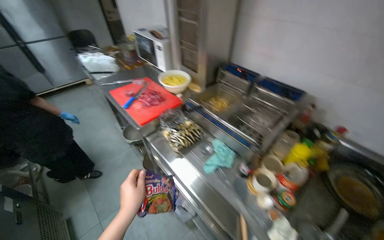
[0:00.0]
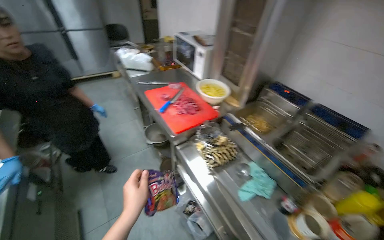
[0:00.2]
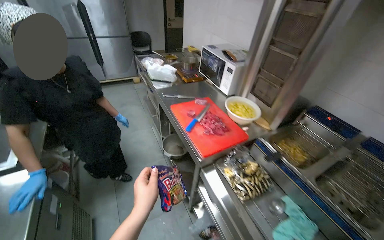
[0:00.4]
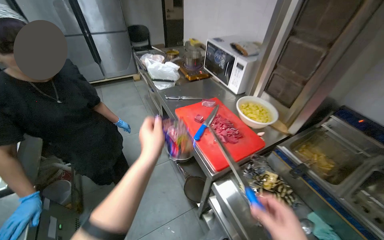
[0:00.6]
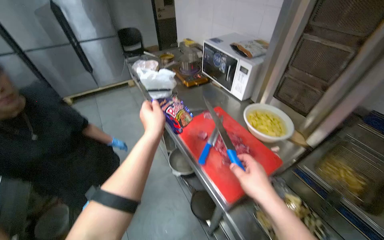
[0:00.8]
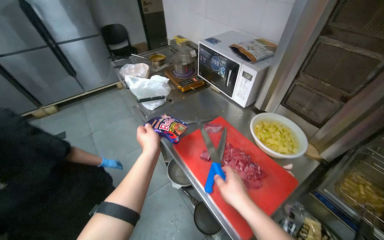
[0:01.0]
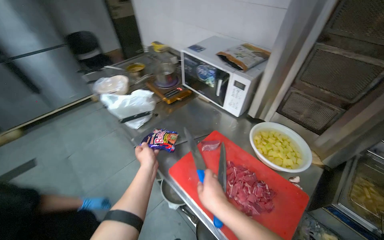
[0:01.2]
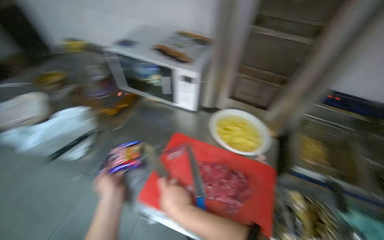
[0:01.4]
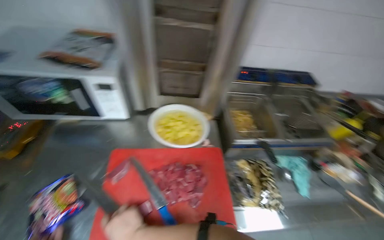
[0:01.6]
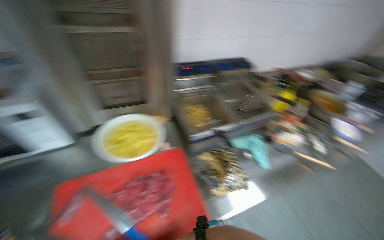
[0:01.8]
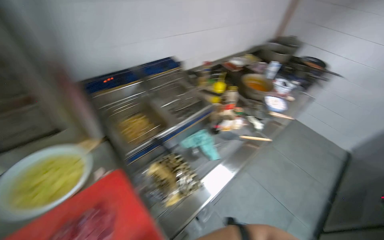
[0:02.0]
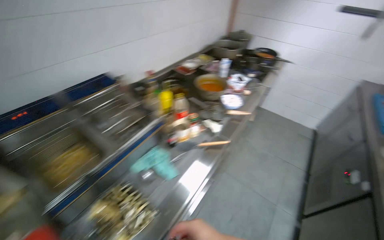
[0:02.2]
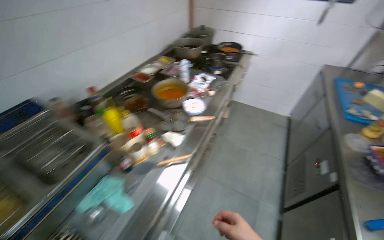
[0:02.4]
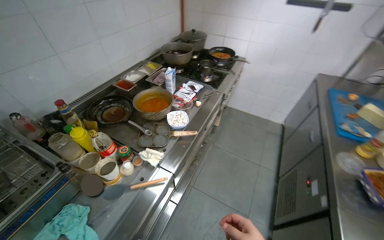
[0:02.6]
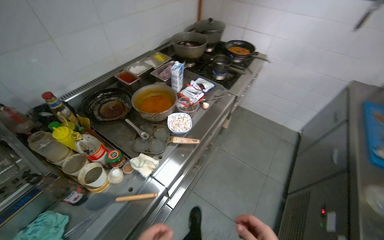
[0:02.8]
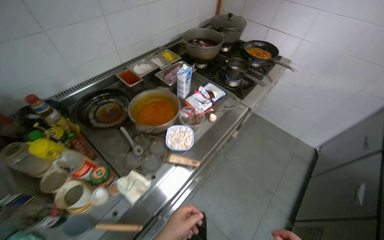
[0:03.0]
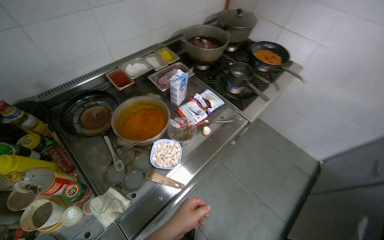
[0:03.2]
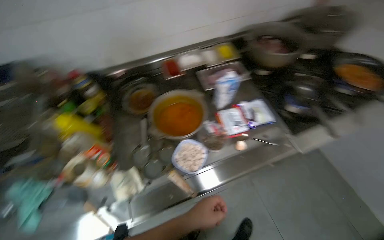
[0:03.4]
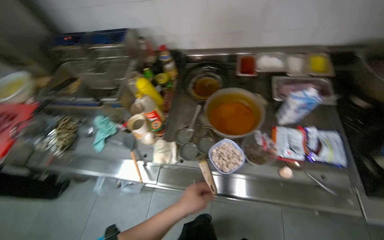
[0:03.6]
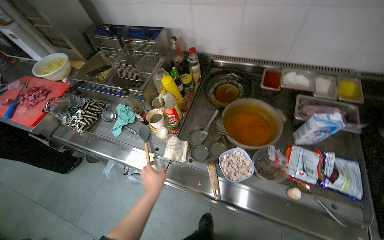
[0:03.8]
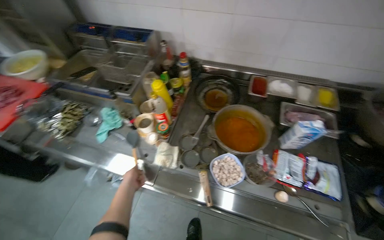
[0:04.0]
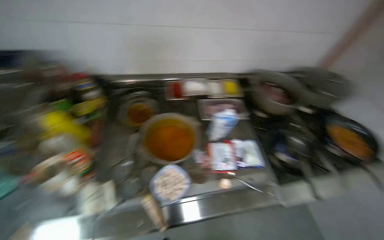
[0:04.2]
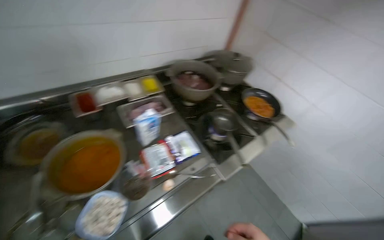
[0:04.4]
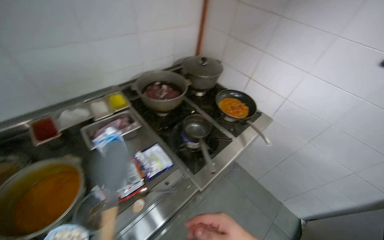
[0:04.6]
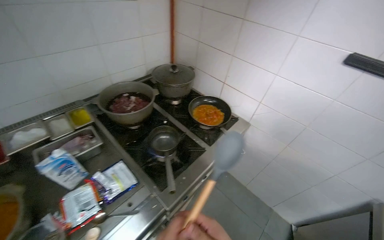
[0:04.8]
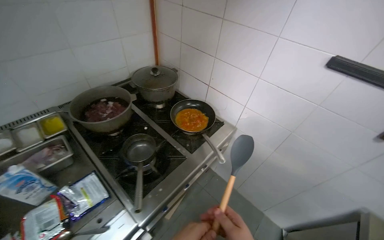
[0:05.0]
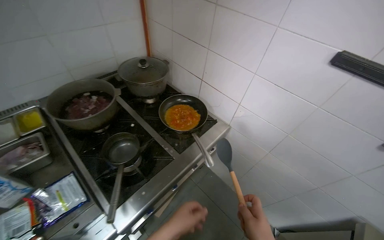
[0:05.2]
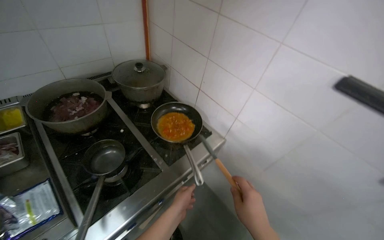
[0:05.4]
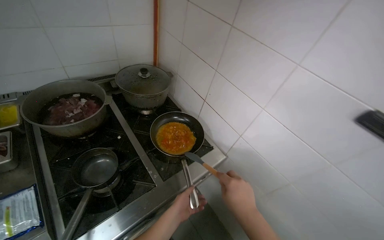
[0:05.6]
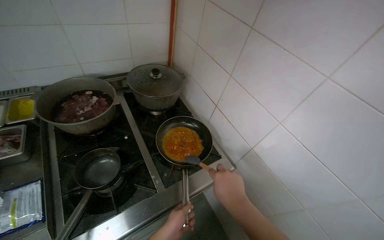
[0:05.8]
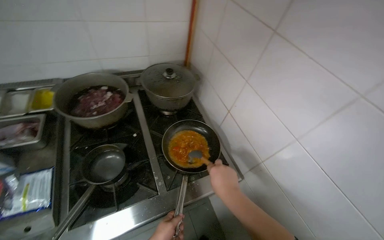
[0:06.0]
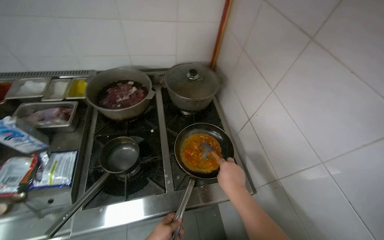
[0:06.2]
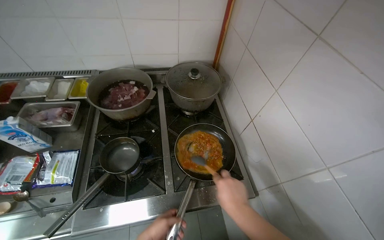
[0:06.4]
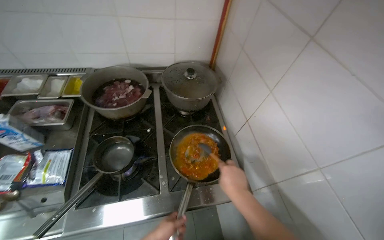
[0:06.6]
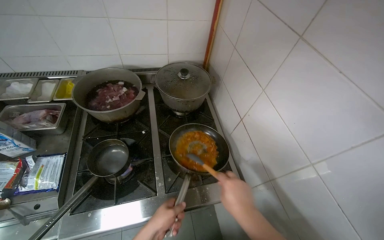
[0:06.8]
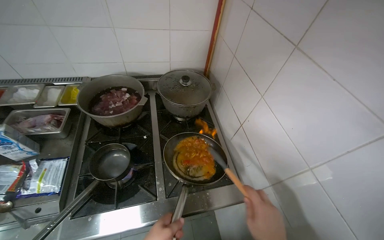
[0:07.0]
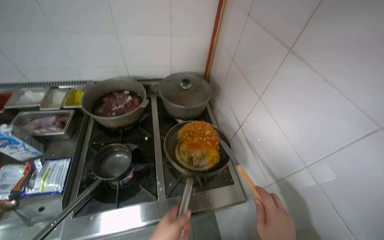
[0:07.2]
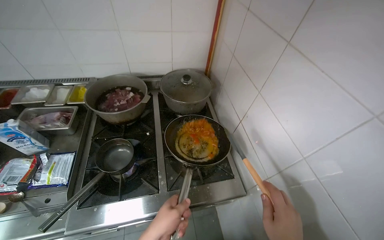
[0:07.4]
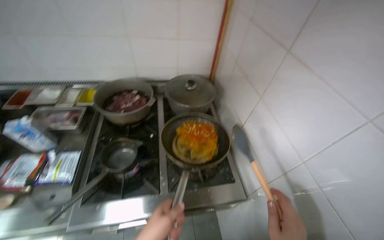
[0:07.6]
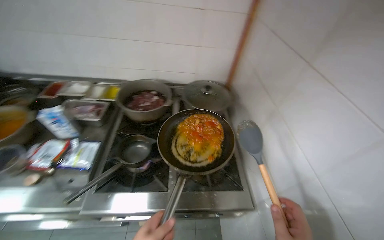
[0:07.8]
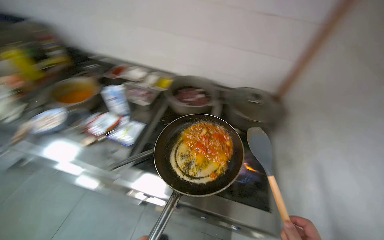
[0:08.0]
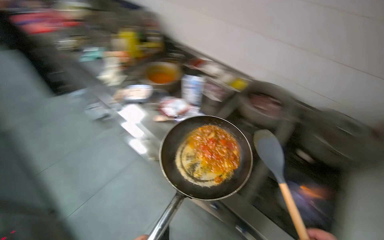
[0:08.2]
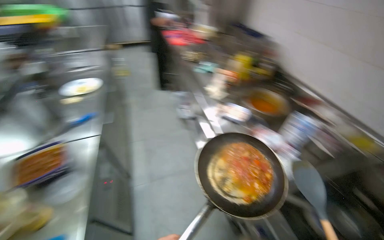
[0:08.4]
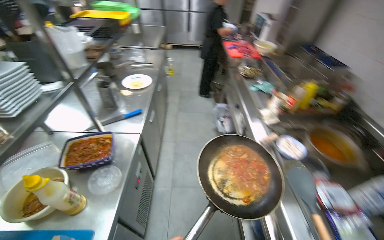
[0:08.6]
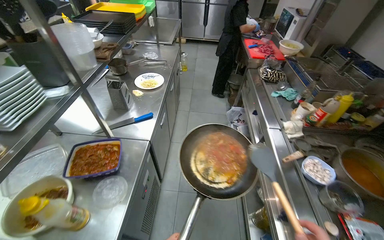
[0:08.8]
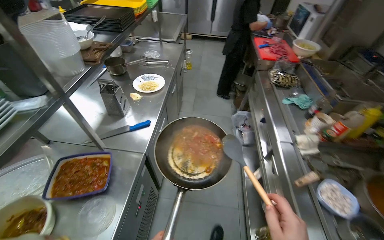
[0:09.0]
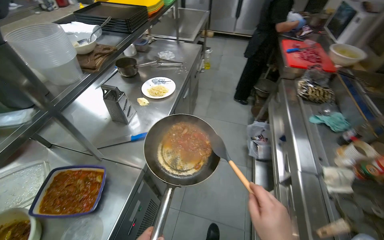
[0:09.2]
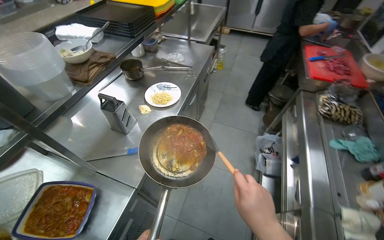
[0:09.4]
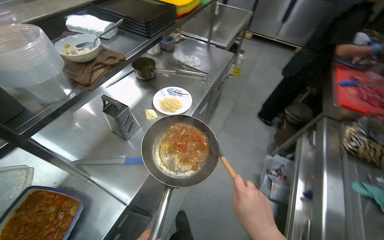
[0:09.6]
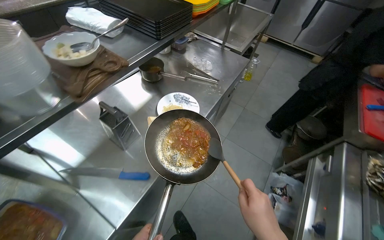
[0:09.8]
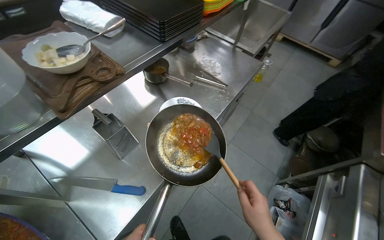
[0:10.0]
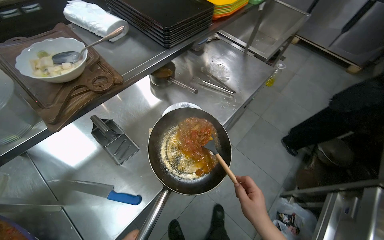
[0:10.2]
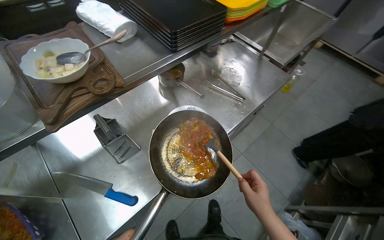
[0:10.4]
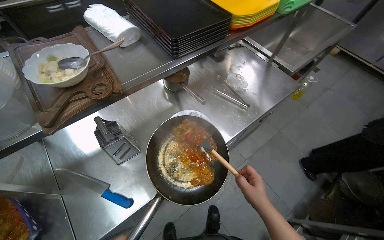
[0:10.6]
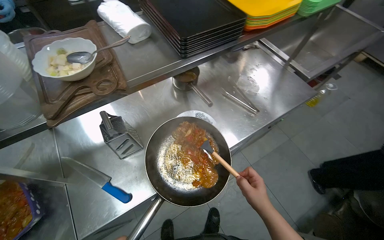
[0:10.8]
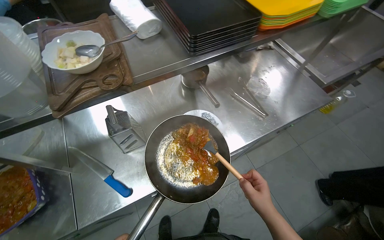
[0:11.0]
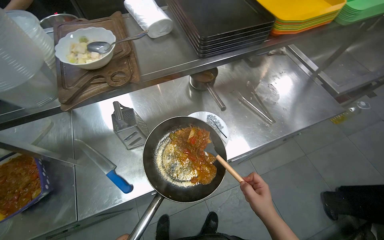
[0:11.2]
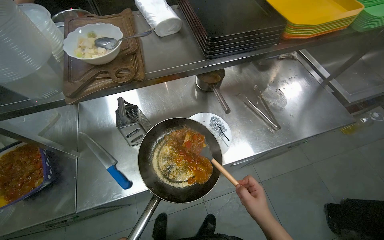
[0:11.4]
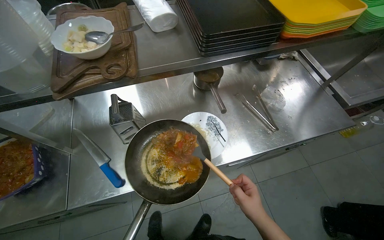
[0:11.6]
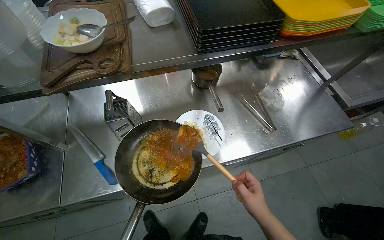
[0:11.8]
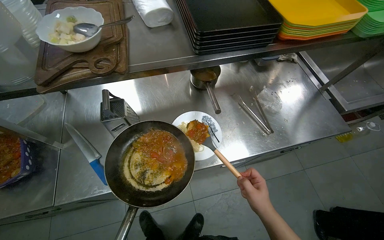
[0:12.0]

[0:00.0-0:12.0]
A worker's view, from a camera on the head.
Job: preparing food.
The whole recording: Preparing noodles on plate. The worker adds sauce, cheese, and herbs to a plate of noodles before placing it on a tray.
0:00.0 to 0:01.6: The camera is carried some 1 m. The head turns to the right by roughly 55 degrees.
0:01.6 to 0:03.0: The head travels some 1 m. The head rotates about 45 degrees to the right.
0:03.0 to 0:04.4: The head travels some 40 cm.
0:04.4 to 0:06.0: The camera travels some 80 cm.
0:09.0 to 0:10.4: The camera is carried some 70 cm. The wearer looks approximately 40 degrees further to the left.
0:10.4 to 0:12.0: The wearer looks about 25 degrees further to the left.

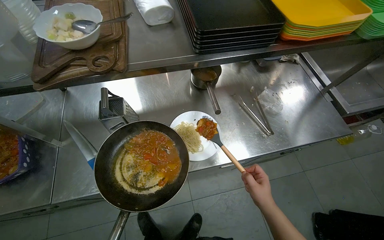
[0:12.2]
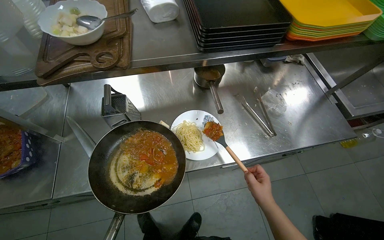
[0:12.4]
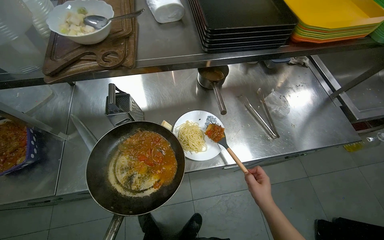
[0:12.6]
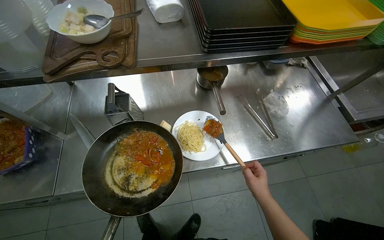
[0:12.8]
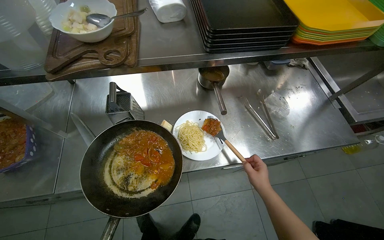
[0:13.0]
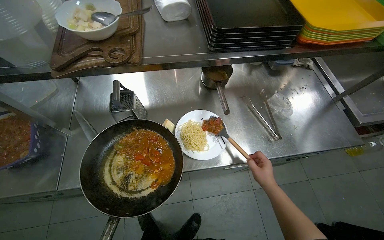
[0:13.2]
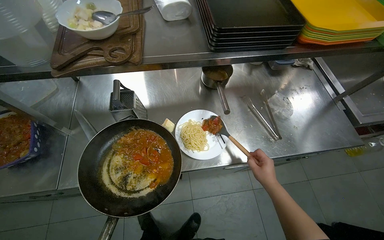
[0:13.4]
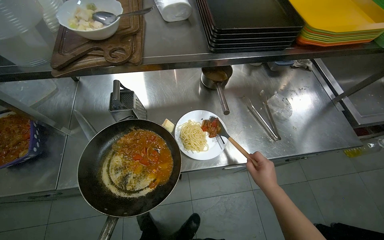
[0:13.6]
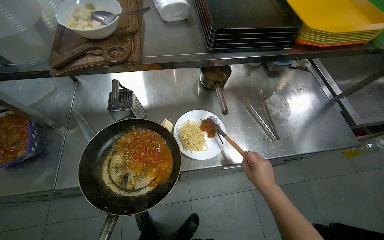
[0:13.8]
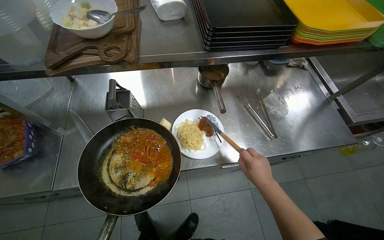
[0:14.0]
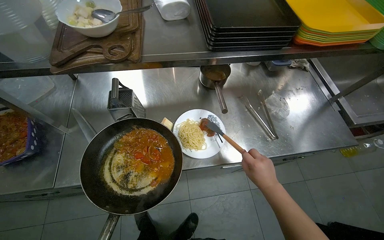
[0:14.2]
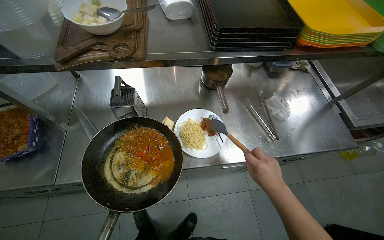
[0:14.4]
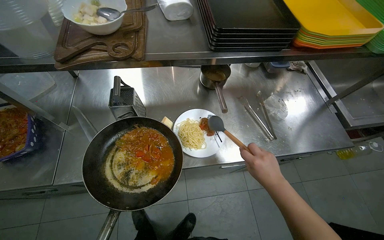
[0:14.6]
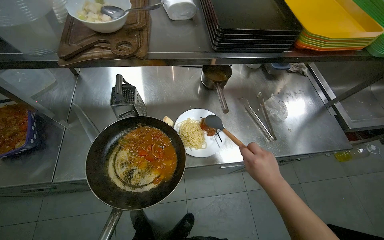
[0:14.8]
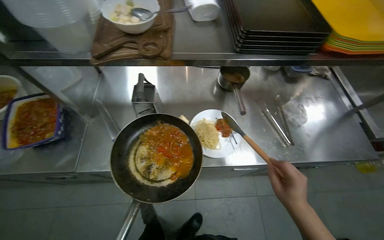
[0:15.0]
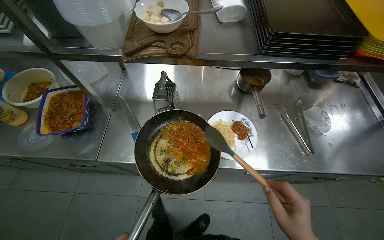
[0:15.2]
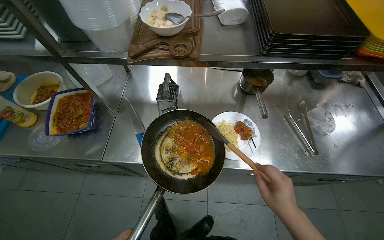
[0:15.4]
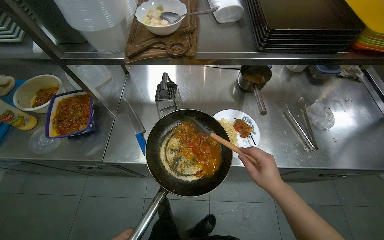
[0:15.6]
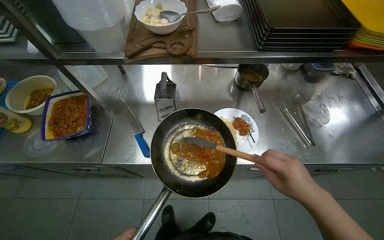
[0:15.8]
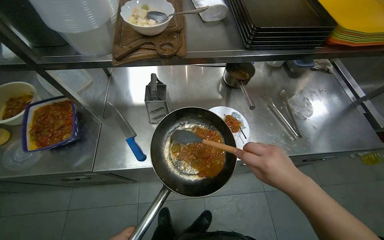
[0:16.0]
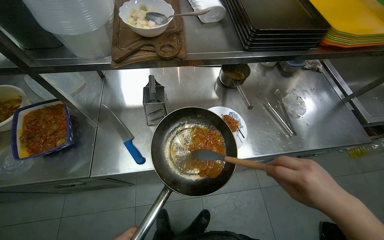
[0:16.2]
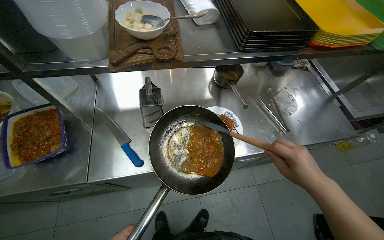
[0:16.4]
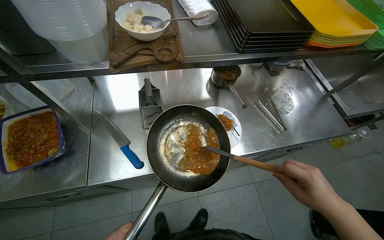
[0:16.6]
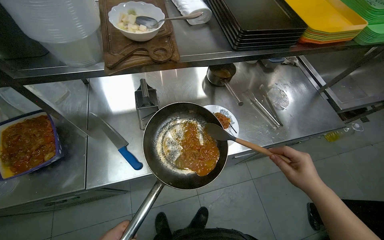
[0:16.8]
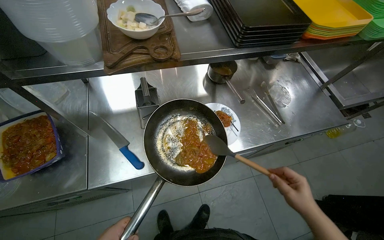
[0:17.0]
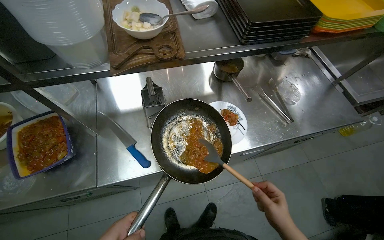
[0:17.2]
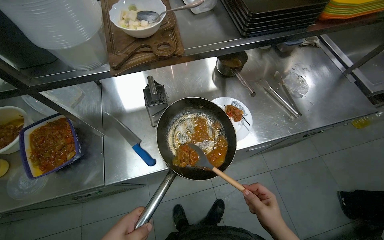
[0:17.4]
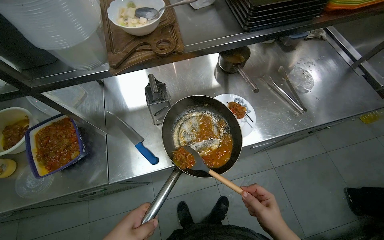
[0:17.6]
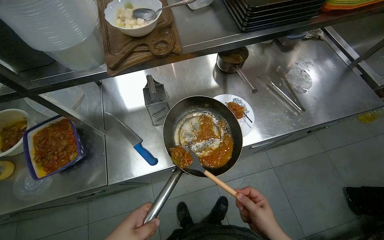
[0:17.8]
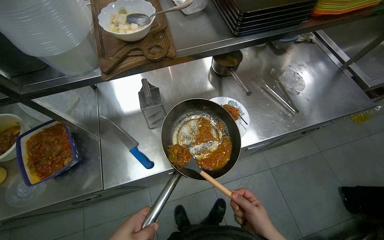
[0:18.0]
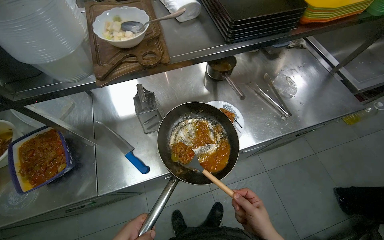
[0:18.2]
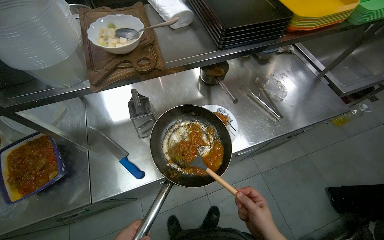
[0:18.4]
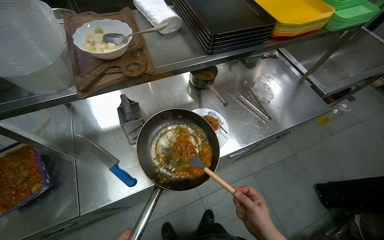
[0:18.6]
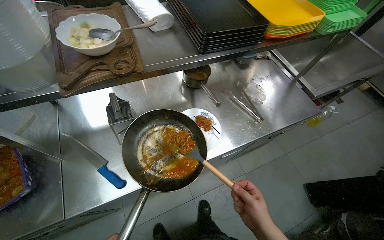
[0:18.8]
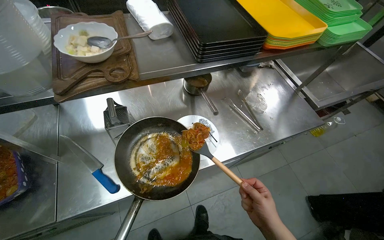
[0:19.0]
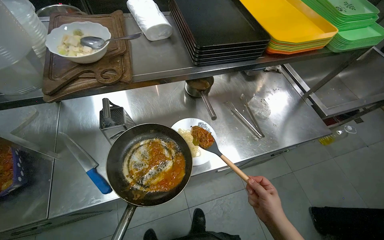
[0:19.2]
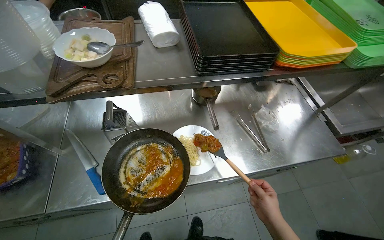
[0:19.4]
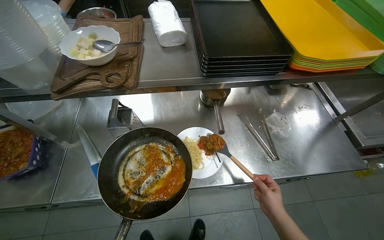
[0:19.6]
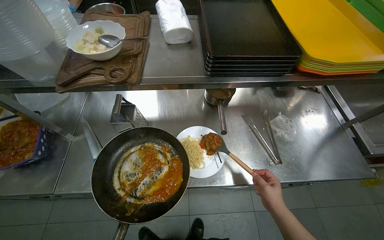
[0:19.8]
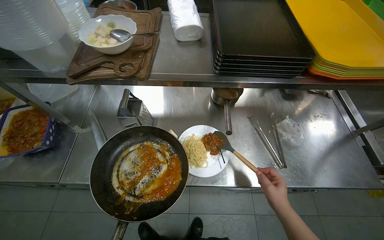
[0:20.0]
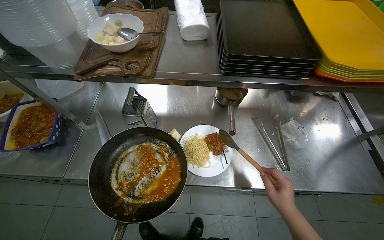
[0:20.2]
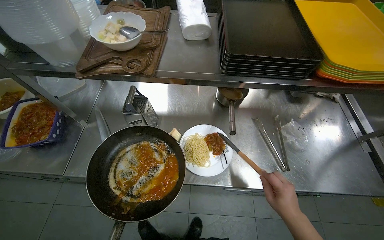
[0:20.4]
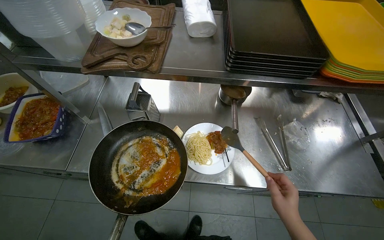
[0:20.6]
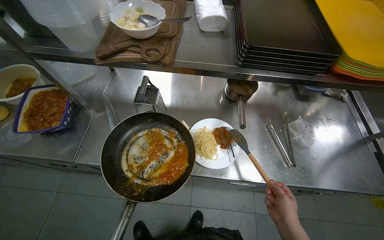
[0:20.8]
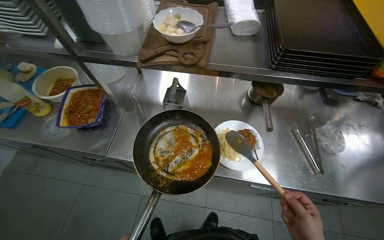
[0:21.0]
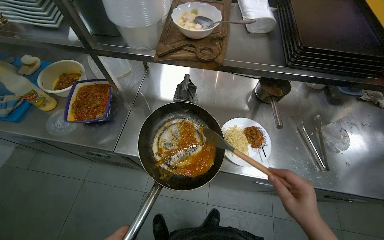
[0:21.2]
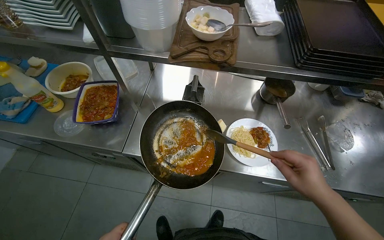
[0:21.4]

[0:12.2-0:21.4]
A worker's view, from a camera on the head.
Job: preparing food.
The whole recording: Preparing noodles on plate. The worker adds sauce, cheese, and herbs to a plate of noodles before placing it on a tray.
0:13.8 to 0:15.2: The right hand heads nearer to the camera, covering about 10 cm.
0:15.2 to 0:16.8: The wearer looks roughly 20 degrees further to the right.
0:19.8 to 0:21.4: The right hand heads nearer to the camera, covering approximately 15 cm.
